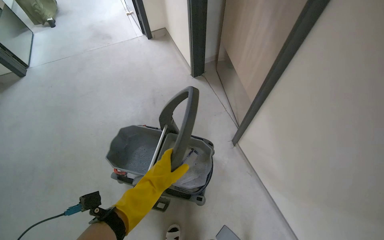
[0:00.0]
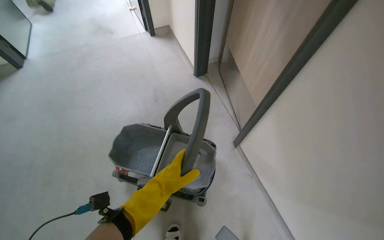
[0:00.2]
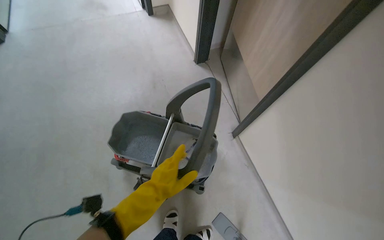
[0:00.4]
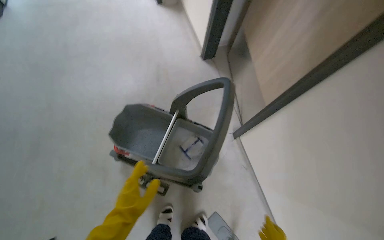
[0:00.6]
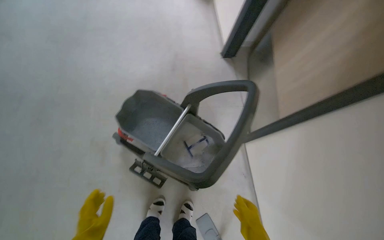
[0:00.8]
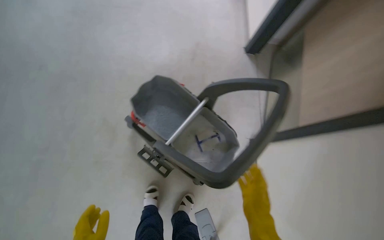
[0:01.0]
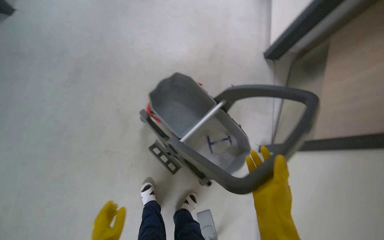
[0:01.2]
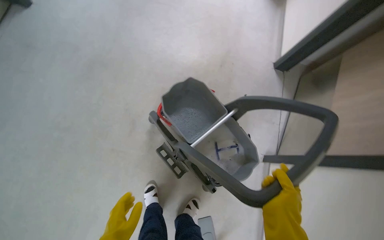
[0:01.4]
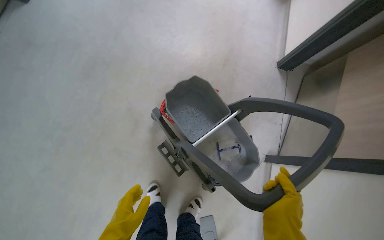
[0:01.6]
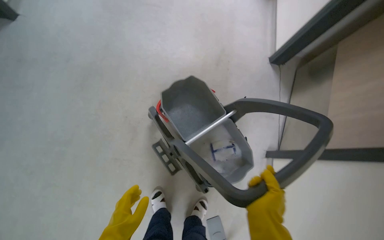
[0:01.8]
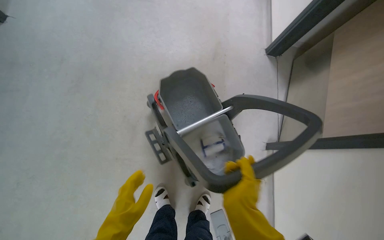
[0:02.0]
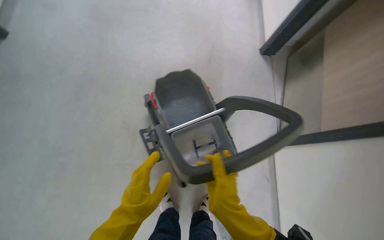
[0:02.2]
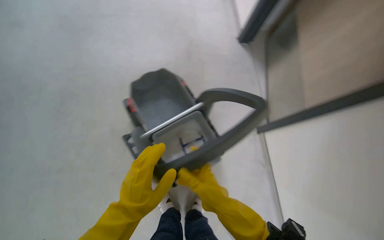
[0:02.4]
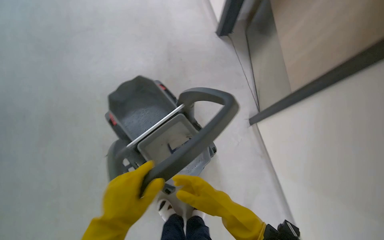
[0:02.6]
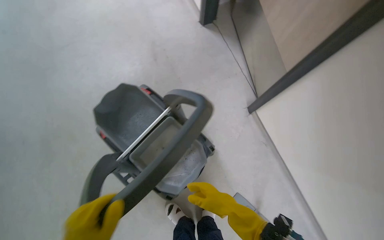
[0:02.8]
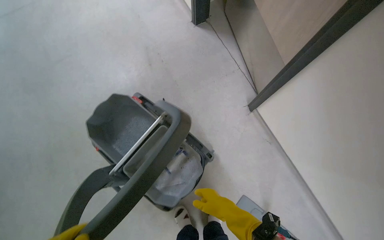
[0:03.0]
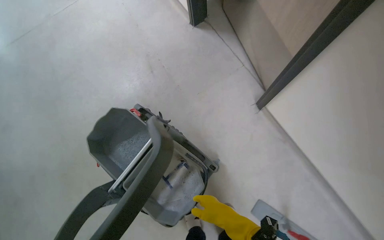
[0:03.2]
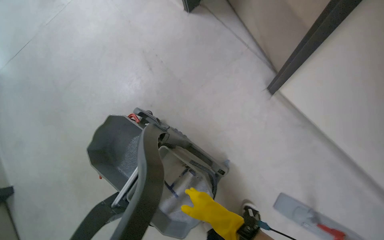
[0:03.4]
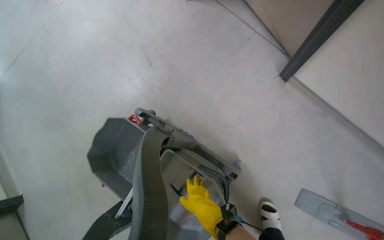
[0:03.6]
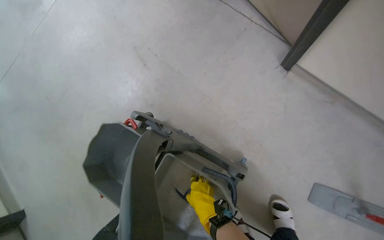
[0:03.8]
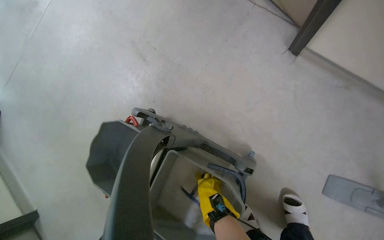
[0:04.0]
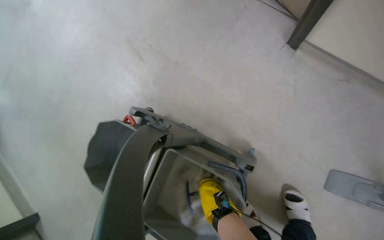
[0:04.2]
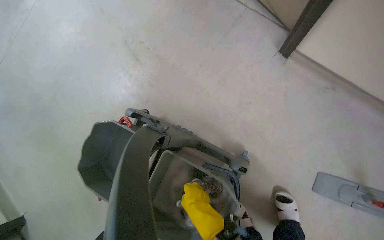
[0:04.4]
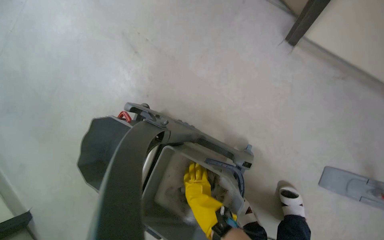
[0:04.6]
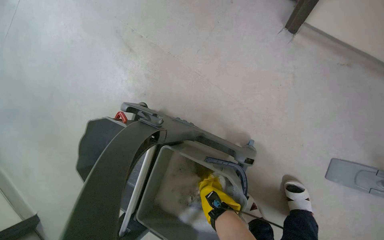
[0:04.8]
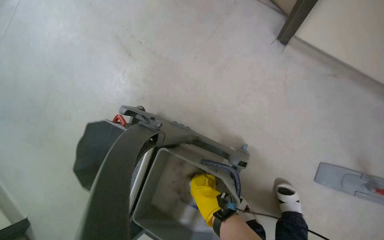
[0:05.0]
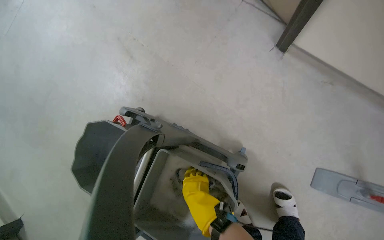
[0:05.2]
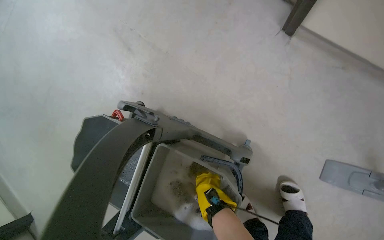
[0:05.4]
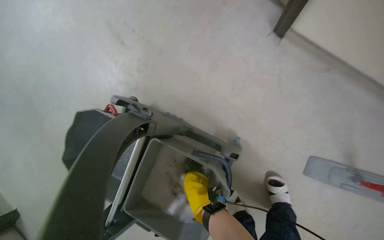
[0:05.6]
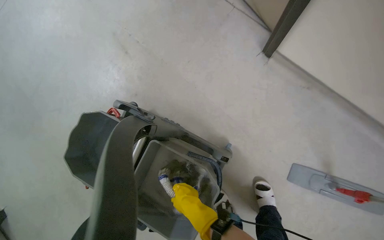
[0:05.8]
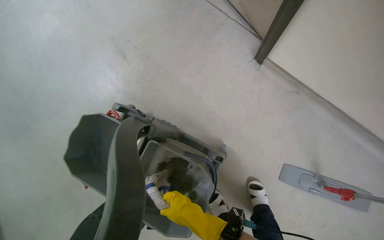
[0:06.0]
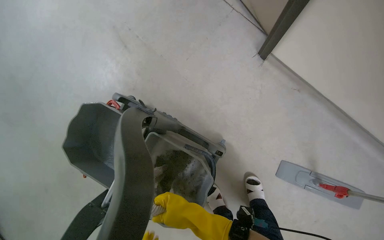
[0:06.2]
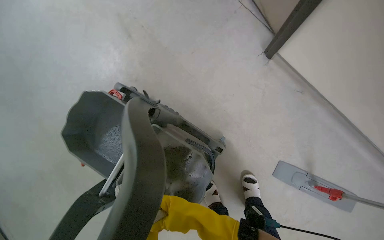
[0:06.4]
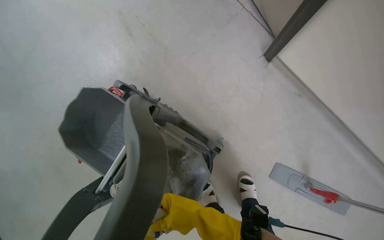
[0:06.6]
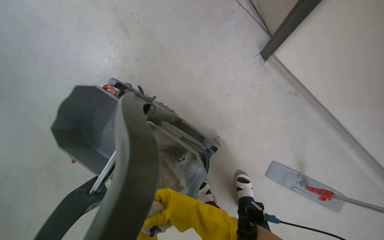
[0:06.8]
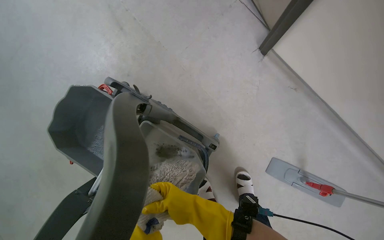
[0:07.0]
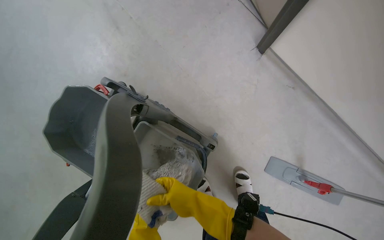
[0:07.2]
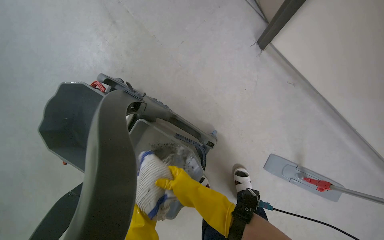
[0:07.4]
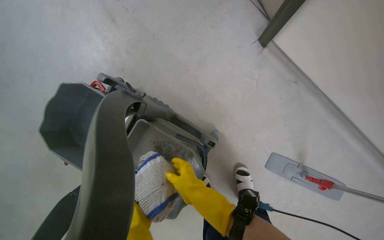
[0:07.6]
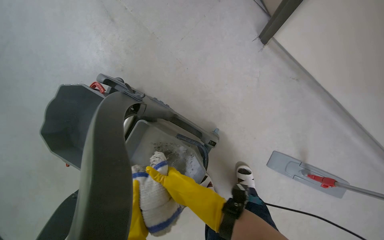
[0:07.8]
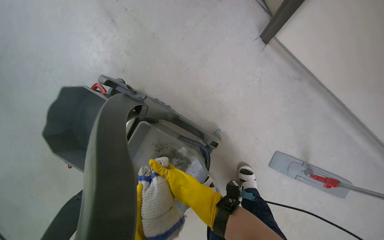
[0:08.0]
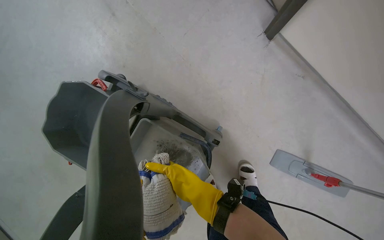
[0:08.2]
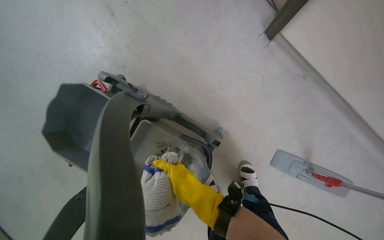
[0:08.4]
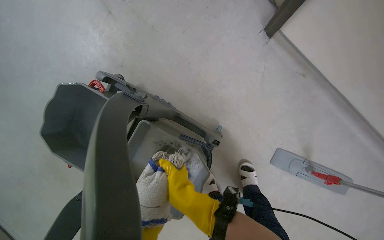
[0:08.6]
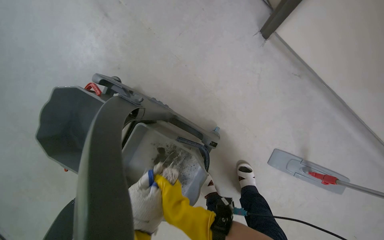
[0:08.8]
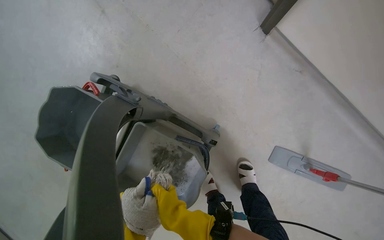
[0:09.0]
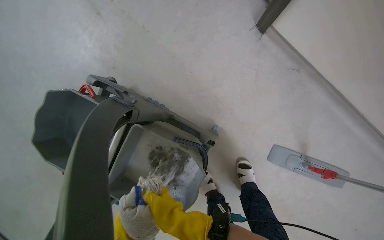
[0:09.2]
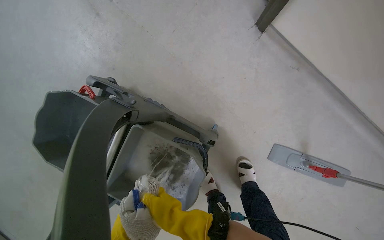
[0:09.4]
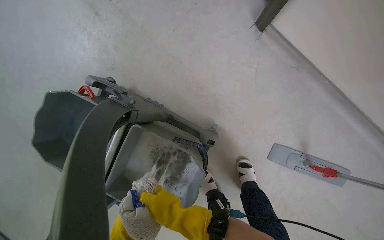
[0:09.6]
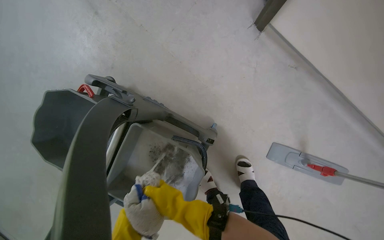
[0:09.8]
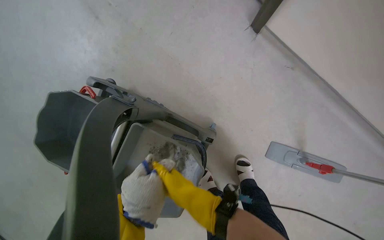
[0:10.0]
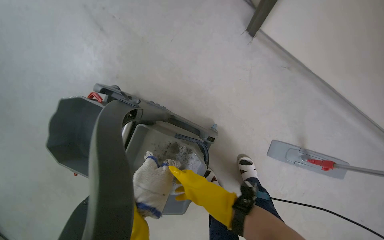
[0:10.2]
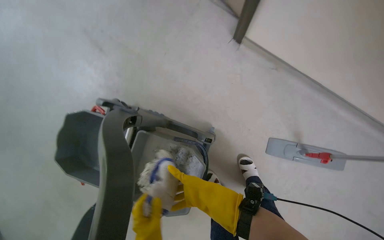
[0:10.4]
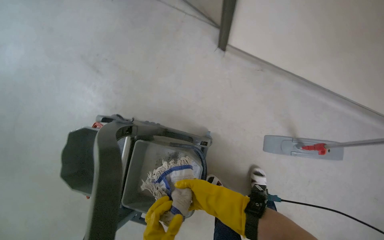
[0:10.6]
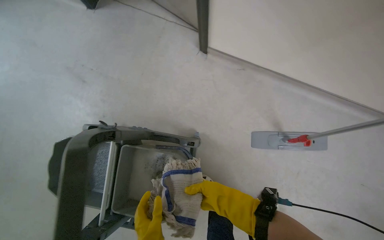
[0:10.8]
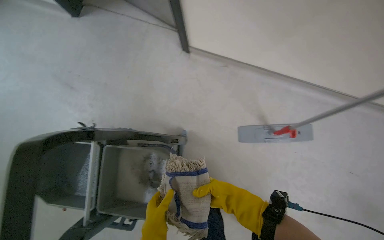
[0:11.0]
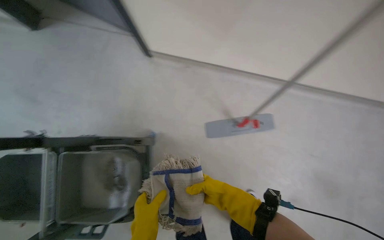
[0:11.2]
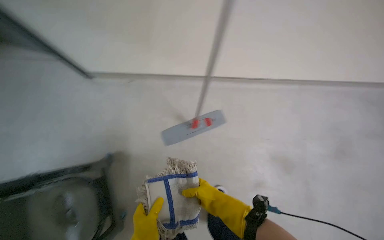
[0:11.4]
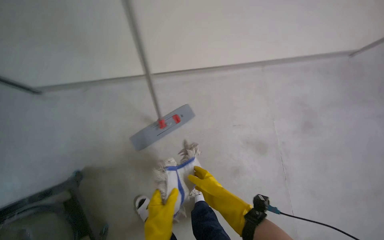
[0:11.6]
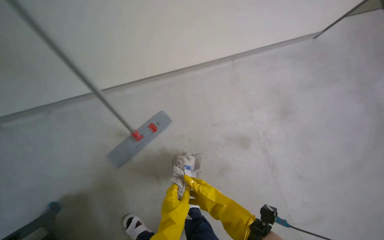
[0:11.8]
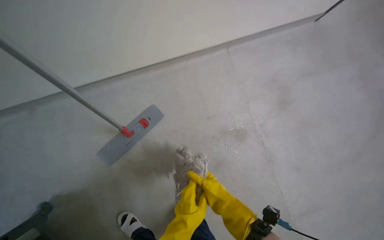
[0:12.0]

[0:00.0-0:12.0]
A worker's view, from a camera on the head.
Job: mopping floor.
The whole recording: Mopping hallway floor. The worker mops the hallway floor, wringing out the mop head and moving the cleaning cart as needed.
0:00.0 to 0:01.6: The scene rotates clockwise by roughly 40 degrees.
0:01.6 to 0:03.0: The camera is carried about 50 cm. Everything in view rotates about 45 degrees counterclockwise.
0:04.4 to 0:06.0: The right hand swings nearer and farther, approximately 20 cm each way, with 3 reversals.
0:06.0 to 0:07.6: The right hand travels nearer to the camera and back again, some 10 cm each way.
0:10.4 to 0:12.0: The wearer moves to the right, roughly 50 cm. The head rotates about 30 degrees to the right.

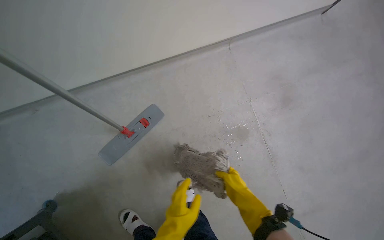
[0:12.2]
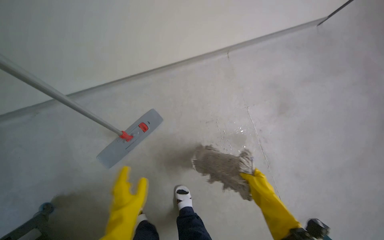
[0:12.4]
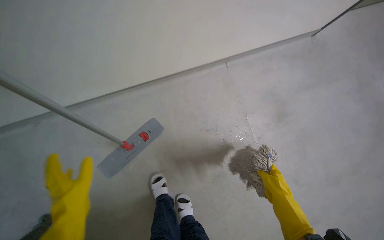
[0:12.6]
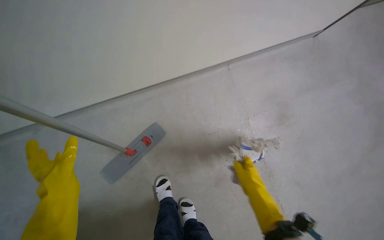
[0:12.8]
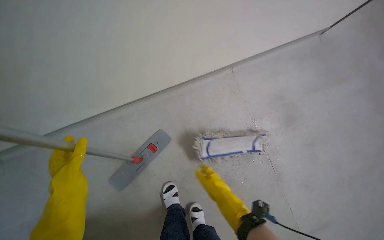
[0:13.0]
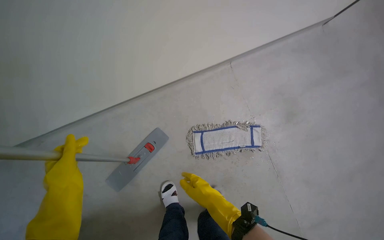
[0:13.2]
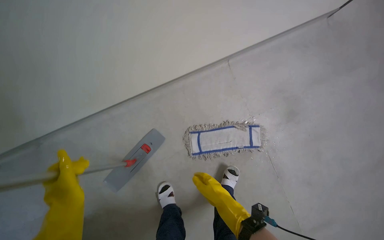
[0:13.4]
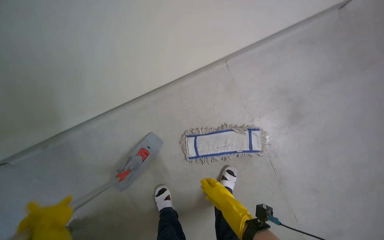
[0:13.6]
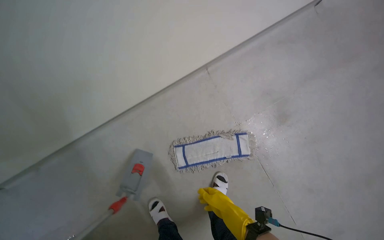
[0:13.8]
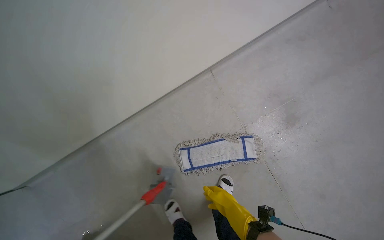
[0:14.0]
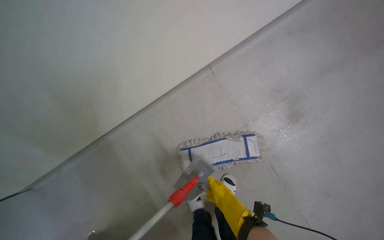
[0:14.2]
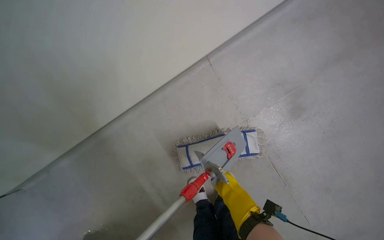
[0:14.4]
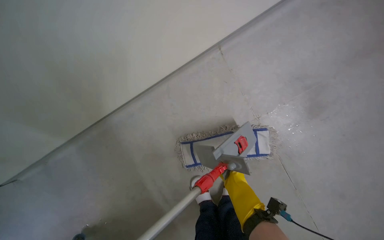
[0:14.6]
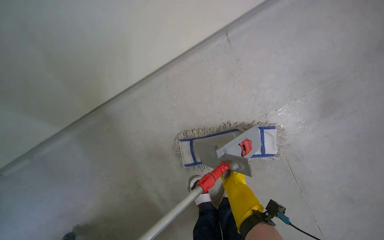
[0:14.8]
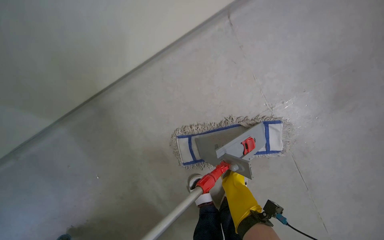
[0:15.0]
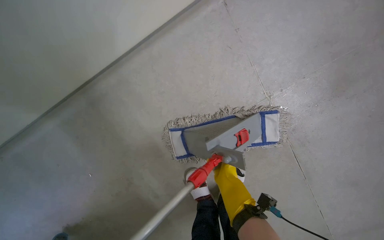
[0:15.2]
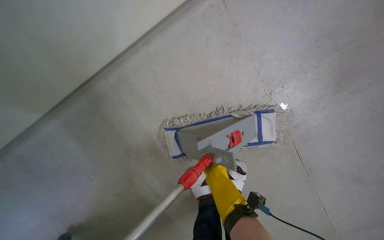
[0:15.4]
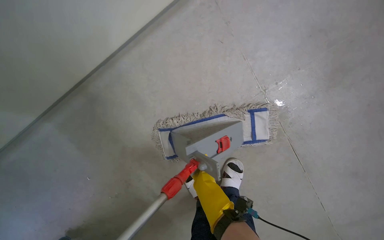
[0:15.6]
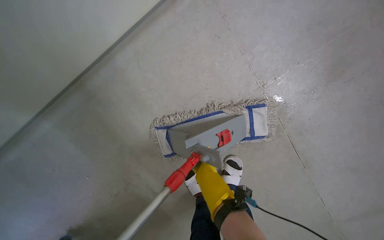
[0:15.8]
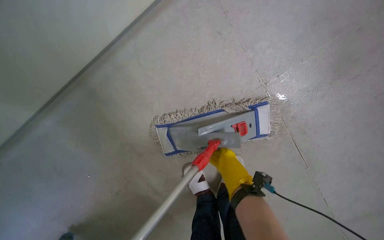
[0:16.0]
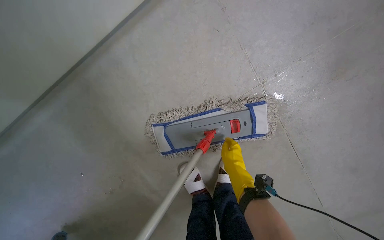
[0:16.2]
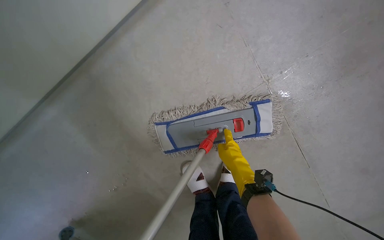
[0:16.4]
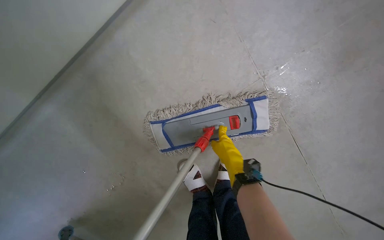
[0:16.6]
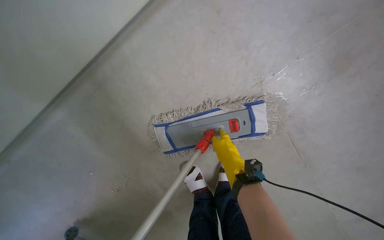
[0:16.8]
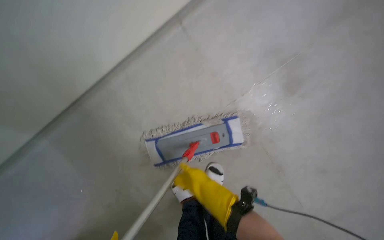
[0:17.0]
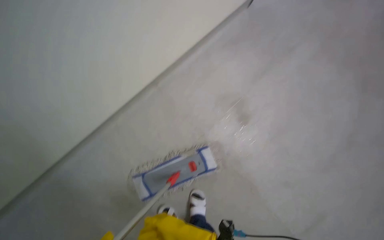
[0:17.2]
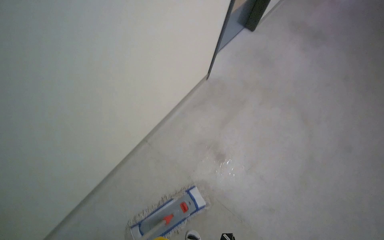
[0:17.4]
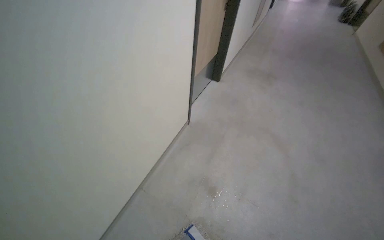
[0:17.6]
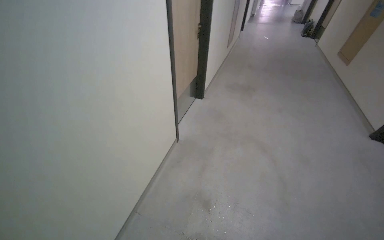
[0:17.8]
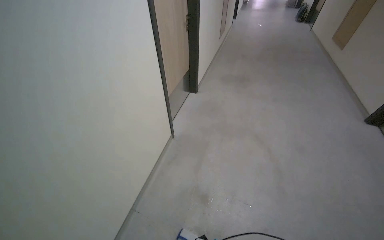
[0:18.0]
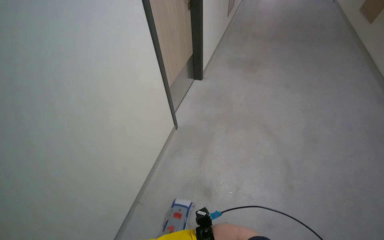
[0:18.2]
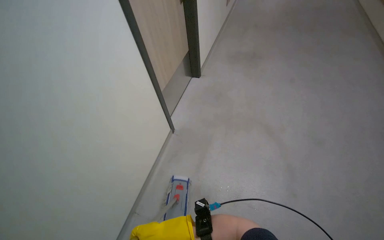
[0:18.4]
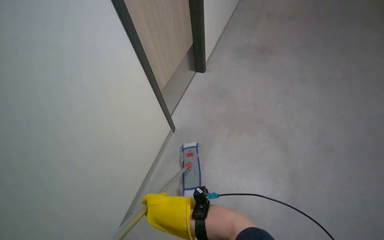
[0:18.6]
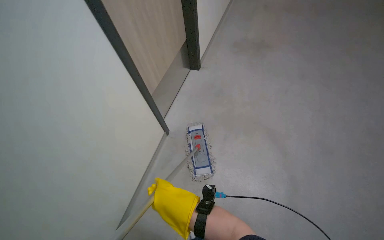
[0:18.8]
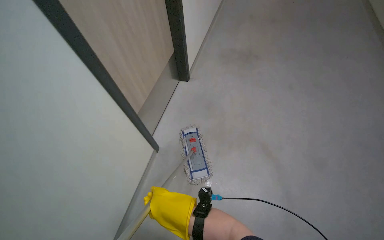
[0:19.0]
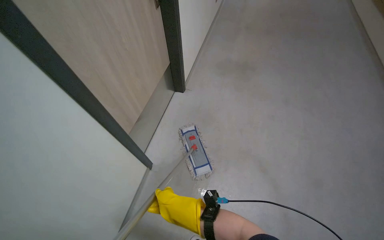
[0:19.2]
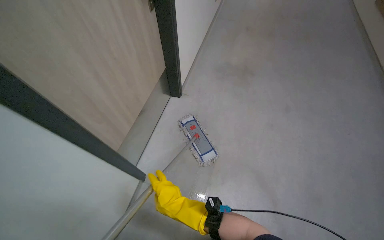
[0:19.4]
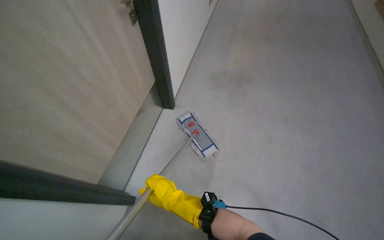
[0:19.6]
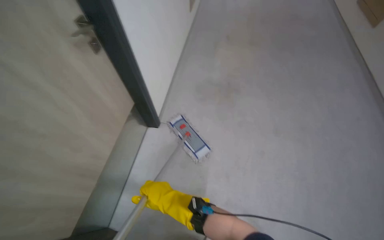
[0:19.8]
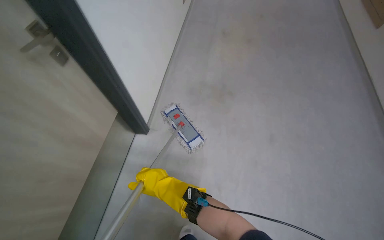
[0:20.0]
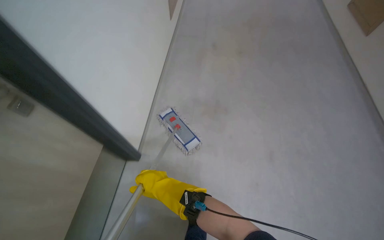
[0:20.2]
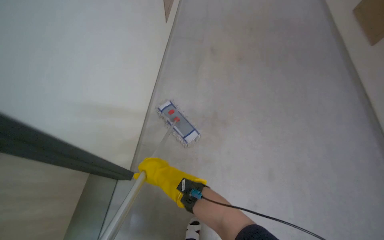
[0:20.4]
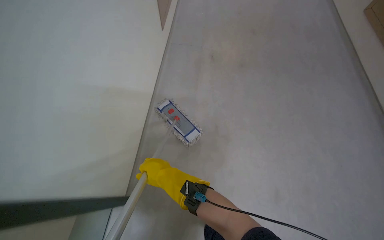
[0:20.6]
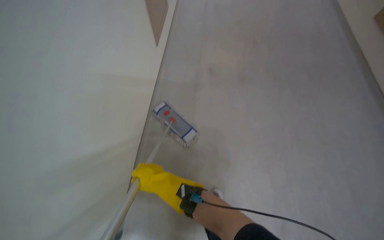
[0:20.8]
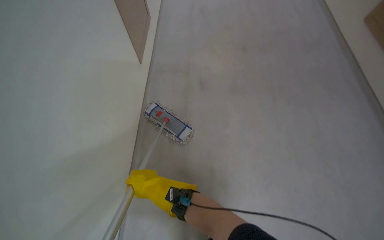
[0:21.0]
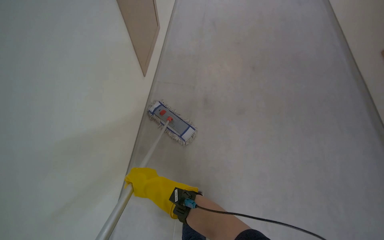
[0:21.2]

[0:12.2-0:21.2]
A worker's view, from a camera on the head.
Job: mopping floor.
The whole recording: Mopping hallway floor. The worker mops the hallway floor, wringing out the mop head and moving the cleaning cart as needed.
0:12.2 to 0:13.8: The right hand shifts about 15 cm farther from the camera, and goes to the right and returns, some 5 cm each way.
0:13.8 to 0:15.2: The view tips downward by roughly 15 degrees. The right hand heads farther from the camera, covering some 35 cm.
0:15.2 to 0:16.6: The right hand moves up the picture and nearer to the camera, about 15 cm.
0:16.6 to 0:18.2: The camera is carried approximately 90 cm. The head rotates about 40 degrees to the right. The view tilts roughly 60 degrees upward.
0:18.2 to 0:19.8: The wearer moves approximately 40 cm.
